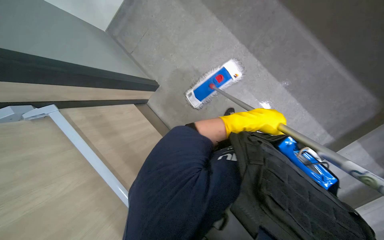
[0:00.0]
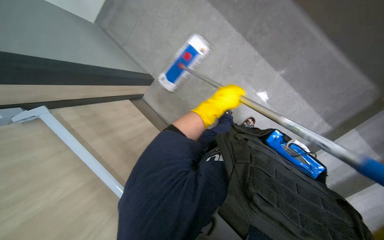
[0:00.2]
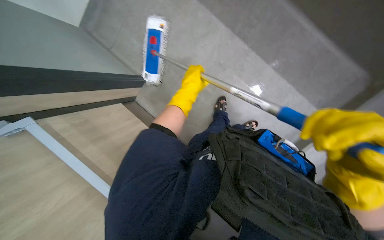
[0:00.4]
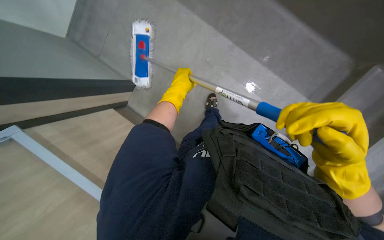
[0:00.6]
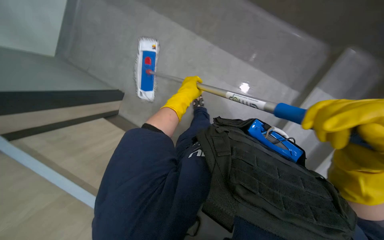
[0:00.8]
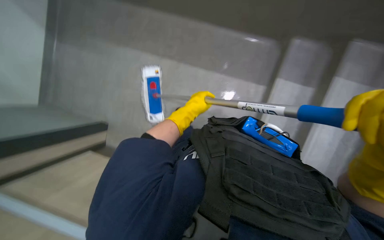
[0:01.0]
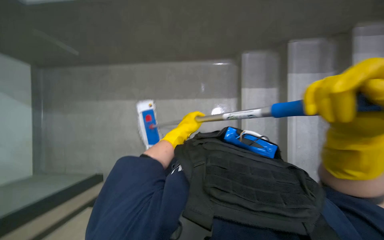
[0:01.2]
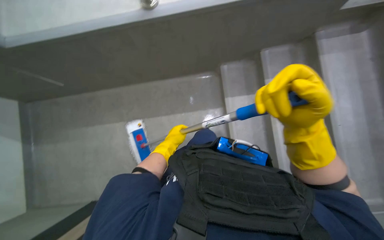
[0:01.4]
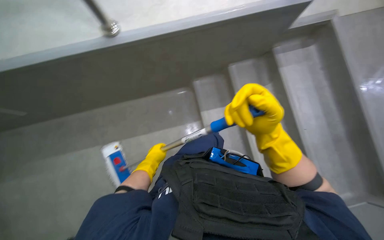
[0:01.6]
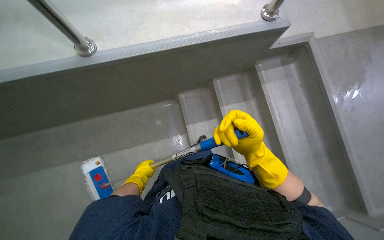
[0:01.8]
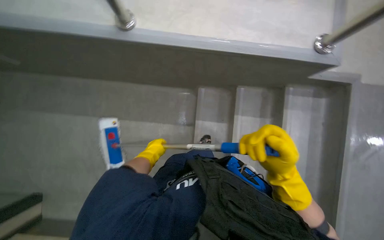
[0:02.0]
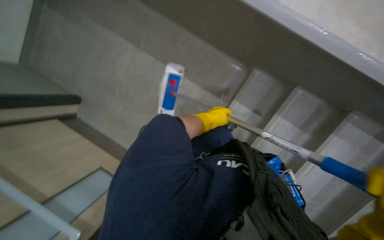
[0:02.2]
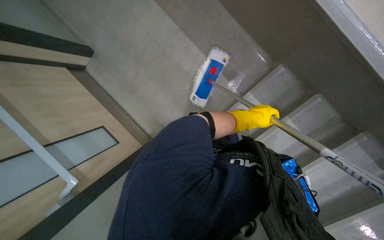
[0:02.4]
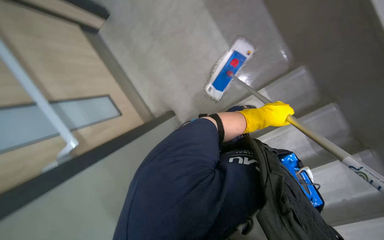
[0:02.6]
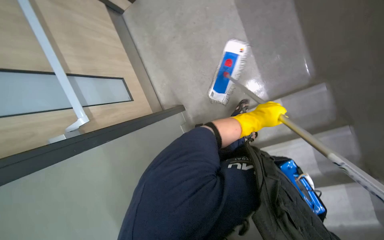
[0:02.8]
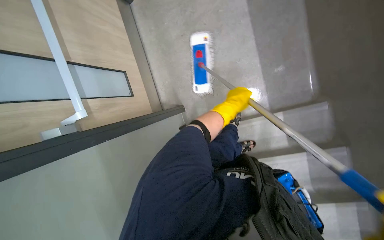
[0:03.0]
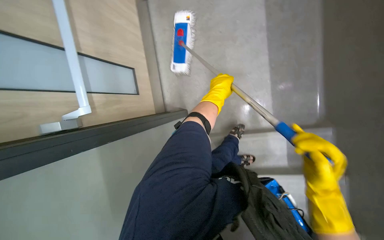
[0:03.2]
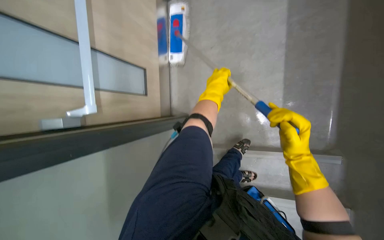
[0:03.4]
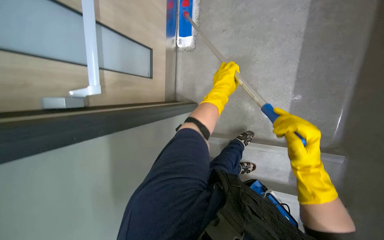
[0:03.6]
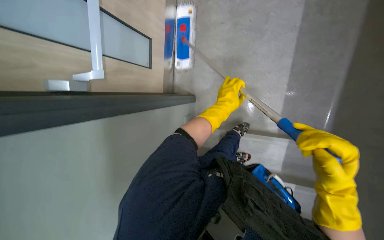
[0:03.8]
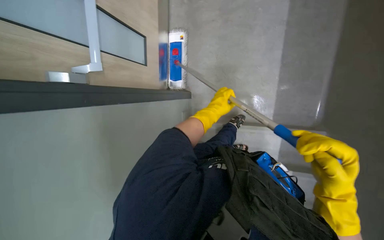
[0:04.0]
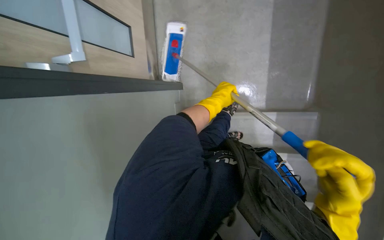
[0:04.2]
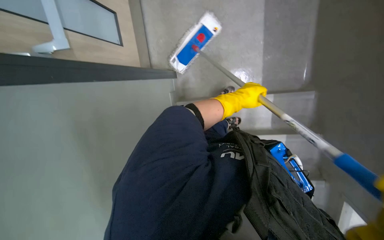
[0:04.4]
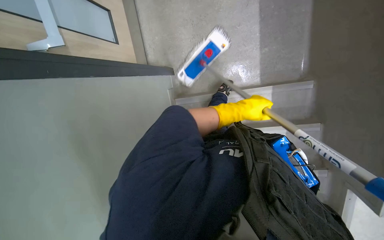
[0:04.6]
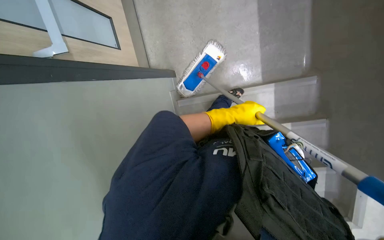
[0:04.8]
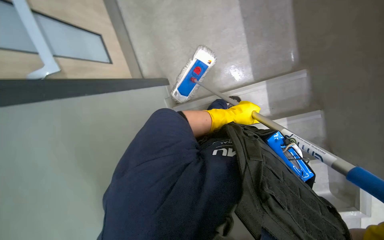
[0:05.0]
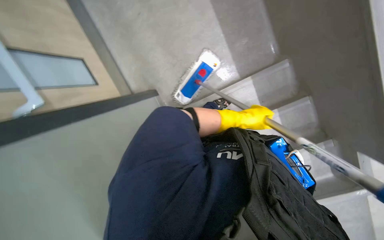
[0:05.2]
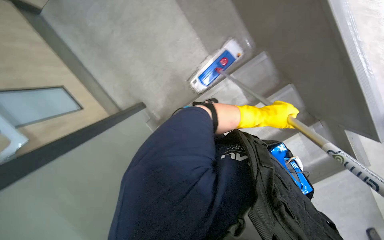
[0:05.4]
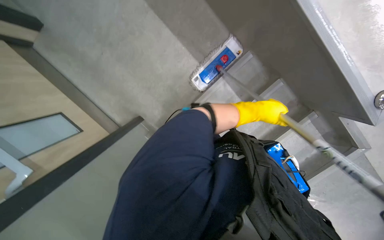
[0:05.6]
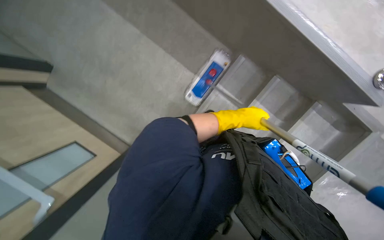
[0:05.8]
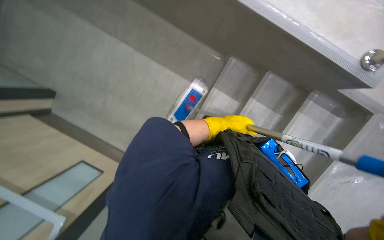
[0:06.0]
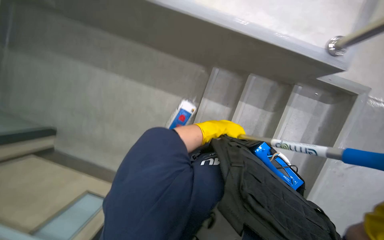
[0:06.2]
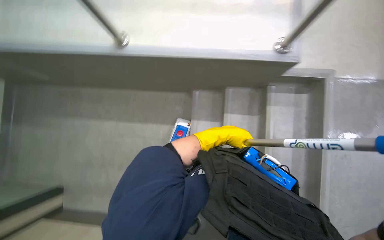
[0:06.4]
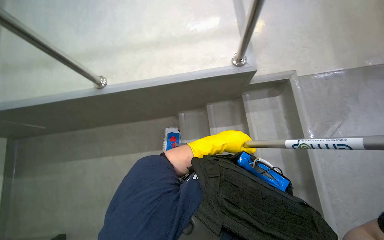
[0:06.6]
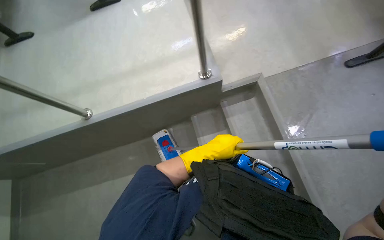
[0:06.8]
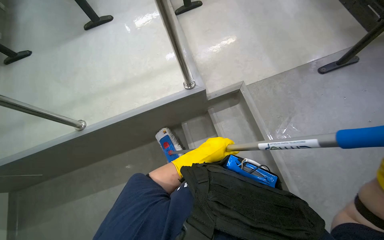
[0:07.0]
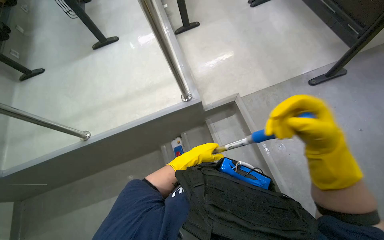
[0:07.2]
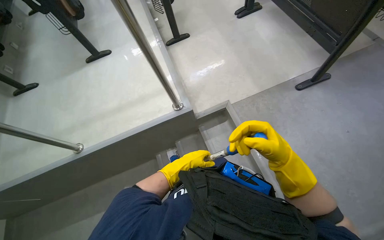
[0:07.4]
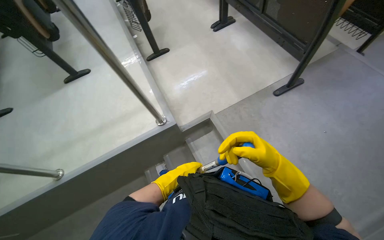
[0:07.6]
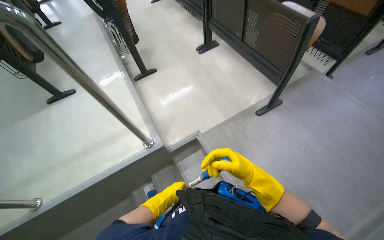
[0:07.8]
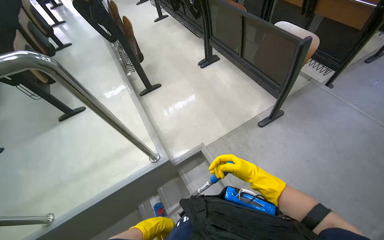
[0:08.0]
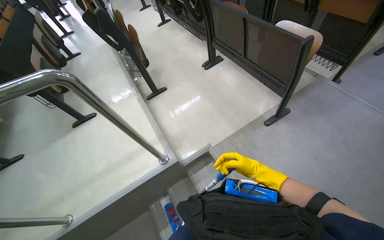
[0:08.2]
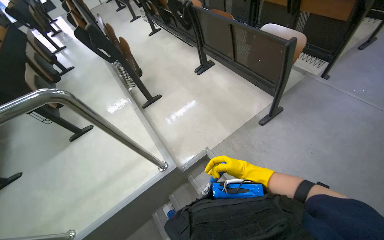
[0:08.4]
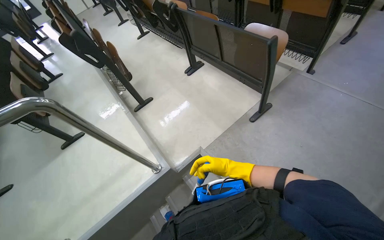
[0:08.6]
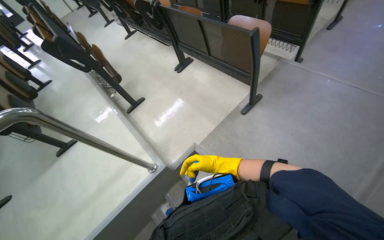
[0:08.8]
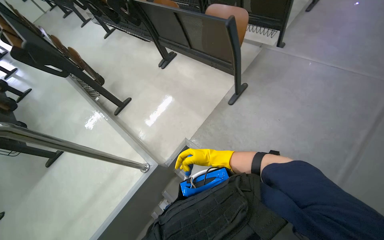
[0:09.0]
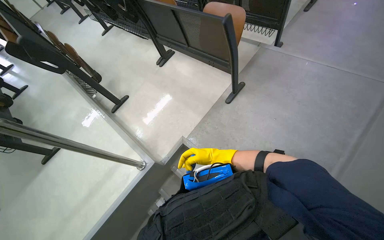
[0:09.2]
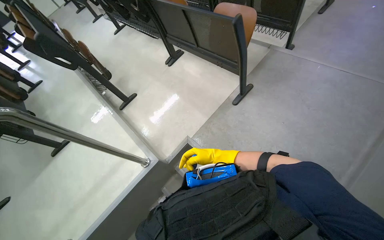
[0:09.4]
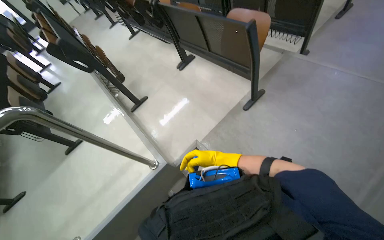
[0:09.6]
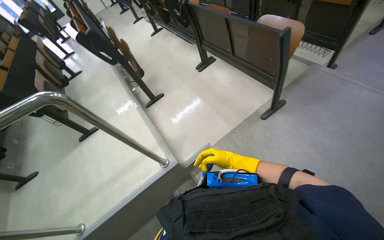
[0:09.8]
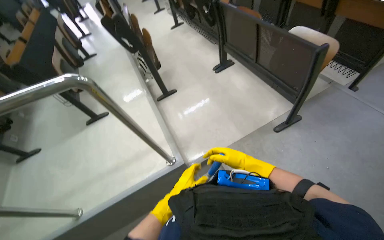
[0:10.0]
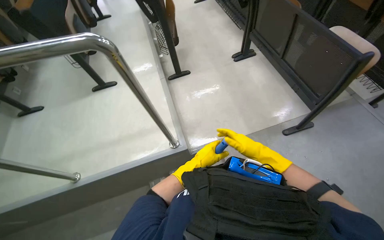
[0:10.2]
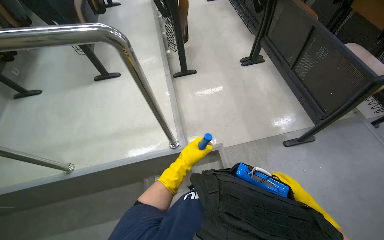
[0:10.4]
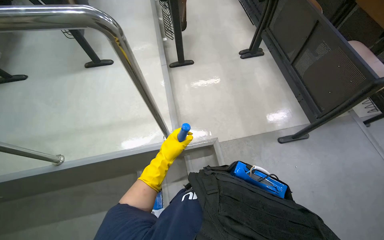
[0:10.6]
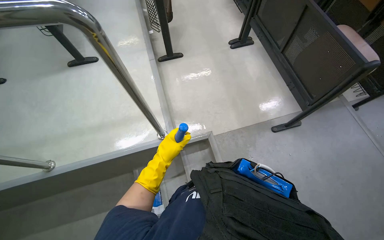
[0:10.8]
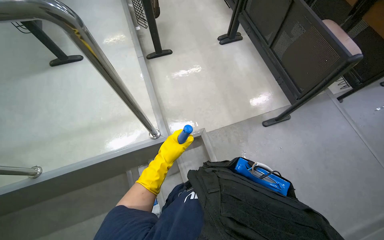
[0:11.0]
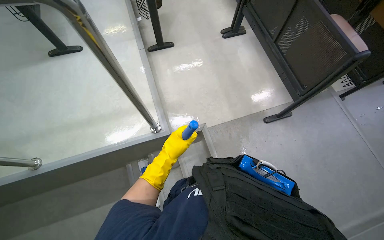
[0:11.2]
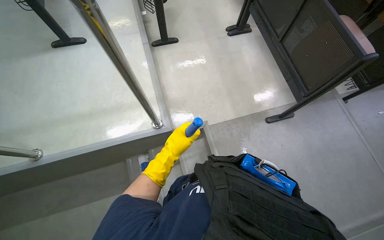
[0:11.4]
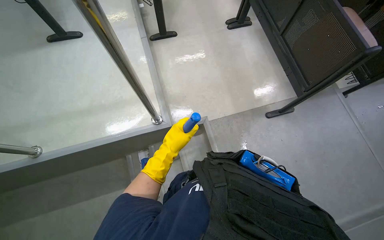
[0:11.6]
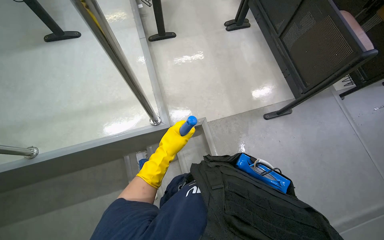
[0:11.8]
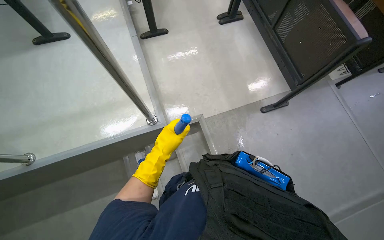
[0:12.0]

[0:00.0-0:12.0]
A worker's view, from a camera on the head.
Job: mopping floor.
The whole recording: Mopping lecture hall floor. The worker mops the floor in the lecture hall, moving chairs and other items as needed to clean the area.
0:00.0 to 0:01.6: The view tilts about 25 degrees upward. Everything in view rotates approximately 35 degrees counterclockwise.
0:01.6 to 0:03.0: The camera pitches downward, by some 20 degrees. The scene turns roughly 70 degrees clockwise in the picture.
0:04.4 to 0:06.0: Everything in view rotates about 55 degrees counterclockwise.
0:06.0 to 0:07.6: The wearer moves some 60 cm. The view tips upward by about 40 degrees. Everything in view rotates about 60 degrees counterclockwise.
0:09.0 to 0:10.4: The scene rotates clockwise by about 40 degrees.
0:10.4 to 0:12.0: The view tilts roughly 15 degrees downward.

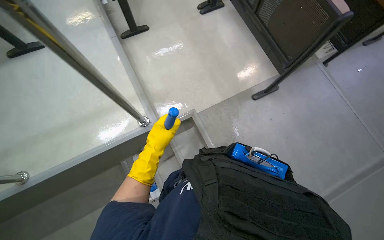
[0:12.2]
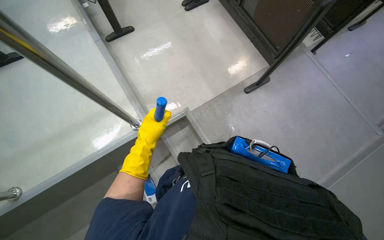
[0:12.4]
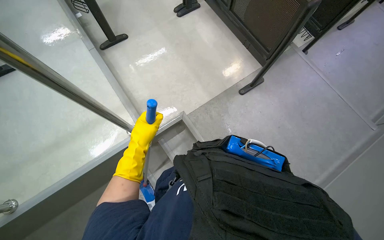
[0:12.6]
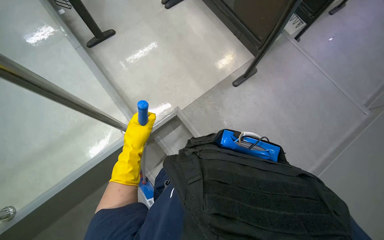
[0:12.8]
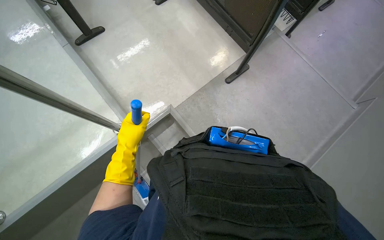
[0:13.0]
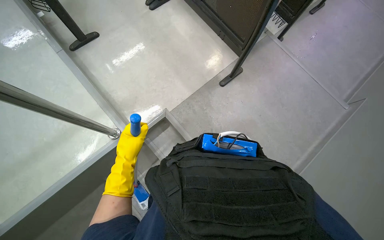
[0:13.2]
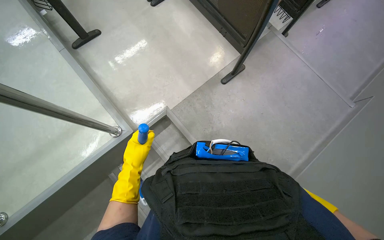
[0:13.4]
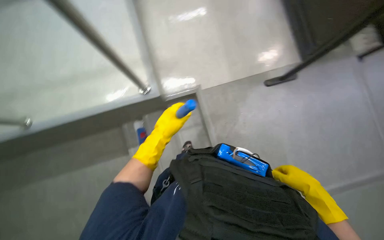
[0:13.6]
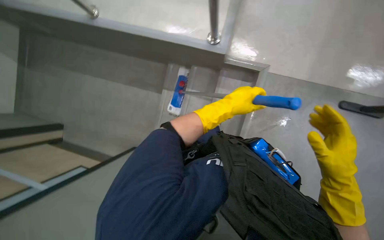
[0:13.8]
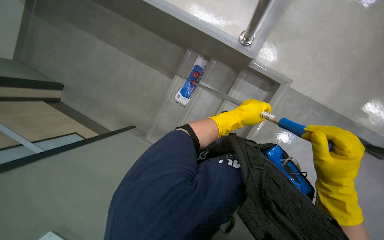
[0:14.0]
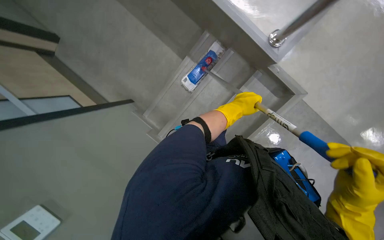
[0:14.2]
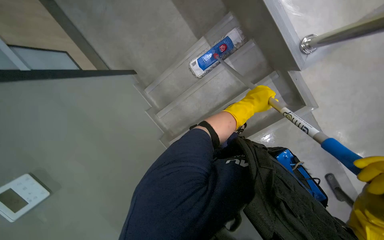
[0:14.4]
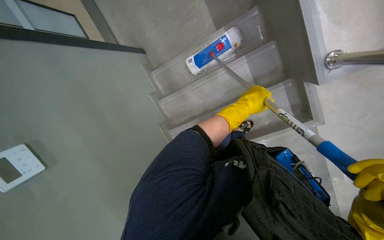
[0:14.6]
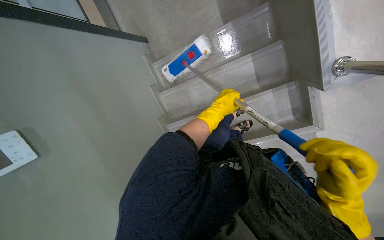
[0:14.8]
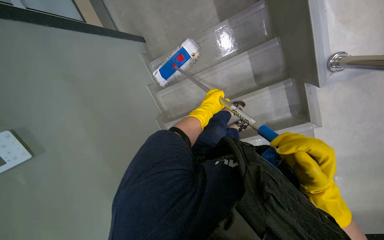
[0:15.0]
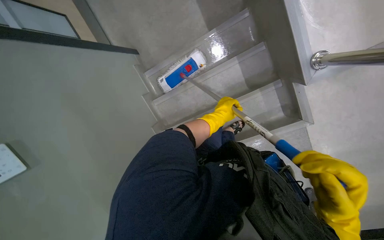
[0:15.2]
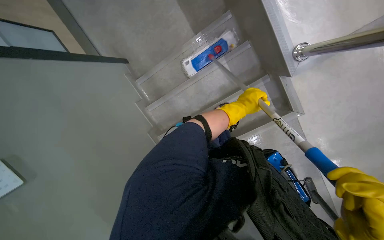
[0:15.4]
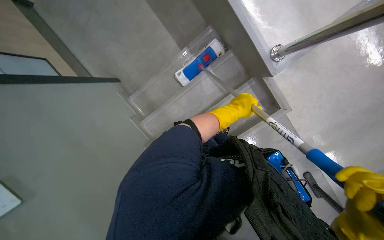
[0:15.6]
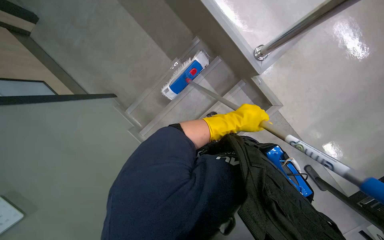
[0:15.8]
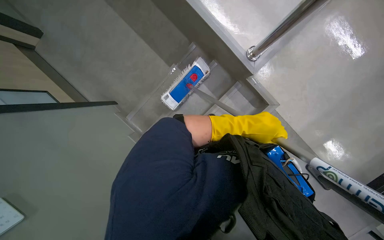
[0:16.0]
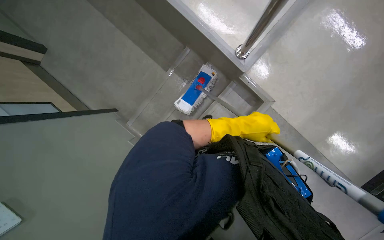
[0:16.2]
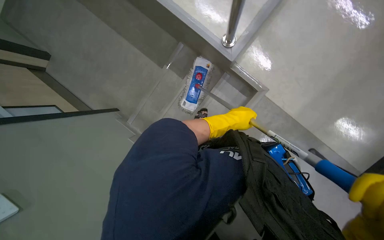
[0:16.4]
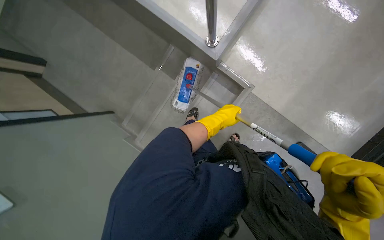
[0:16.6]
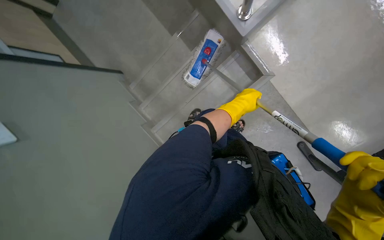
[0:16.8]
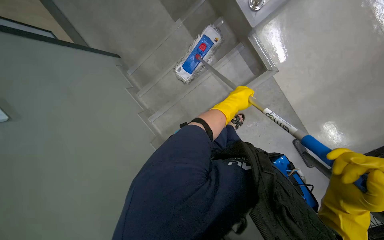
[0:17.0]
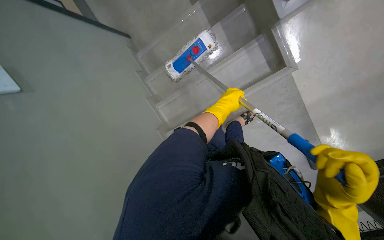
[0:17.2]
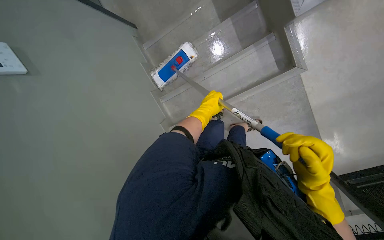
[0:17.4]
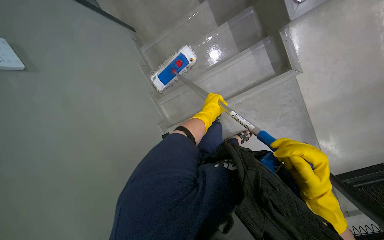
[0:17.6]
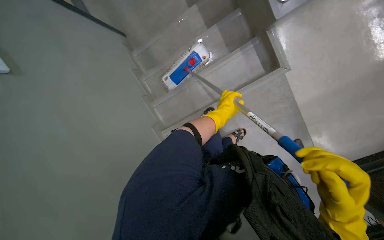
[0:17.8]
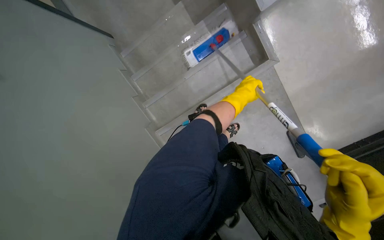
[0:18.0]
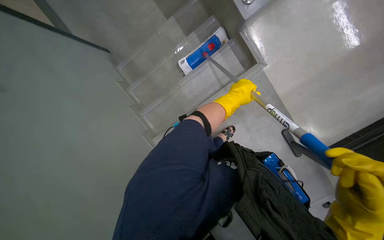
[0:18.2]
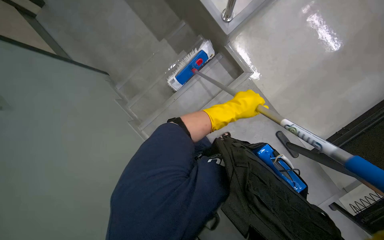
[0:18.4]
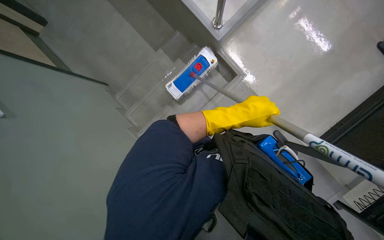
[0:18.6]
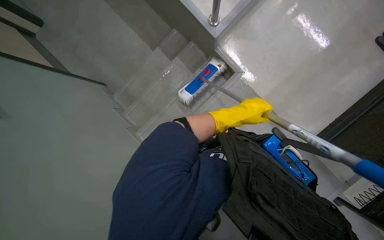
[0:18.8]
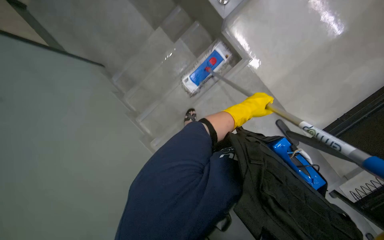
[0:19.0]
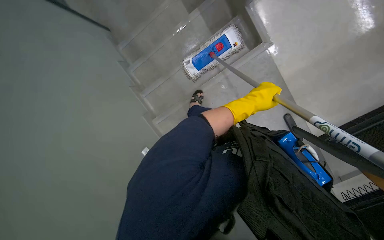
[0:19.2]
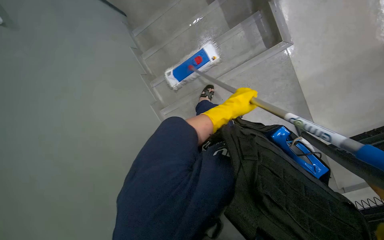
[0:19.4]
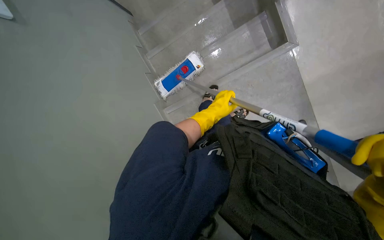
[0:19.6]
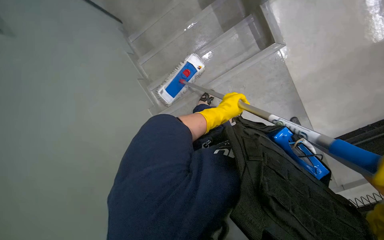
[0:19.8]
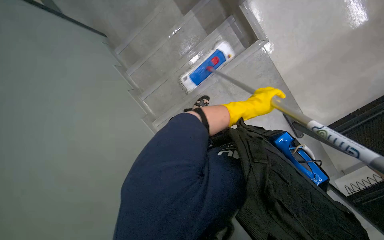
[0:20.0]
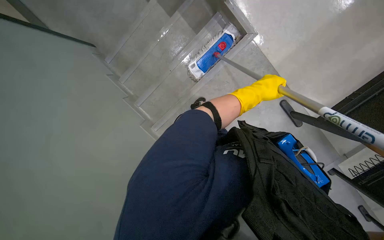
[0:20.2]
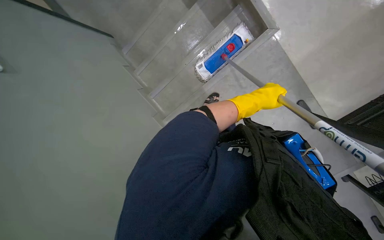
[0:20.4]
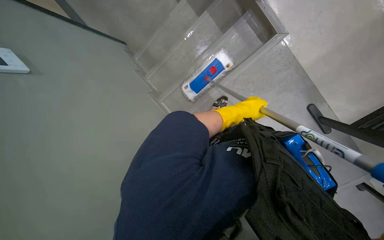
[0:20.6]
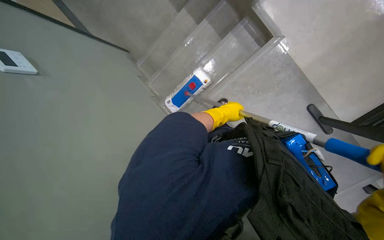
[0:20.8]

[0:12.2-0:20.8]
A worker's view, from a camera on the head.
Job: mopping floor.
The whole recording: Mopping lecture hall floor. The worker mops the floor in the lecture hall, moving chairs and other items as needed to clean the area.
0:13.6 to 0:15.0: The view tips downward by roughly 25 degrees. The scene rotates clockwise by roughly 60 degrees.
0:15.0 to 0:16.6: The view tilts roughly 15 degrees upward. The scene turns about 25 degrees counterclockwise in the picture. The left hand moves to the right, about 25 cm, and moves about 25 cm nearer to the camera and comes back.
0:16.6 to 0:18.0: The wearer looks some 10 degrees further downward.
0:18.0 to 0:19.4: The left hand travels nearer to the camera and back again, roughly 25 cm each way.
0:19.4 to 0:20.8: The left hand reaches about 15 cm to the right, then returns.
